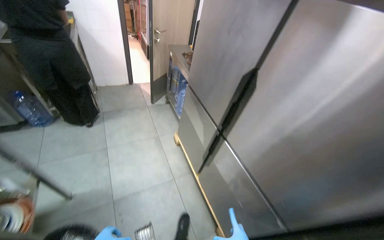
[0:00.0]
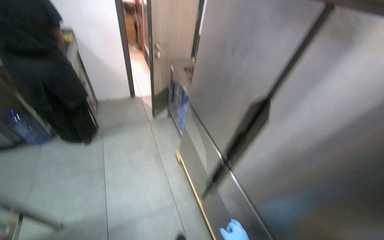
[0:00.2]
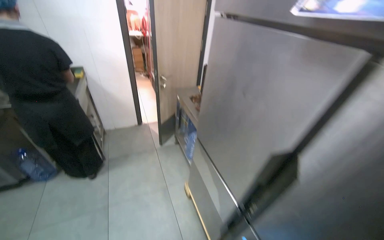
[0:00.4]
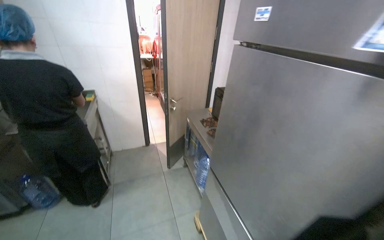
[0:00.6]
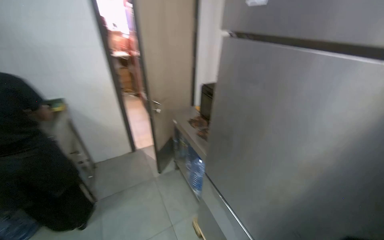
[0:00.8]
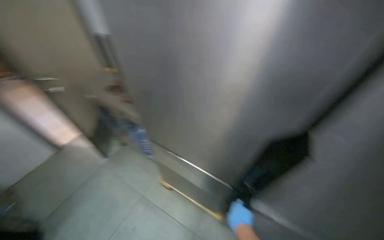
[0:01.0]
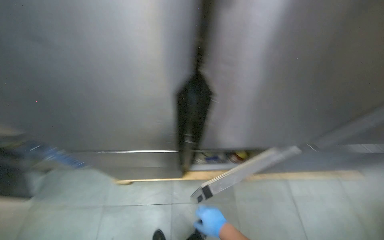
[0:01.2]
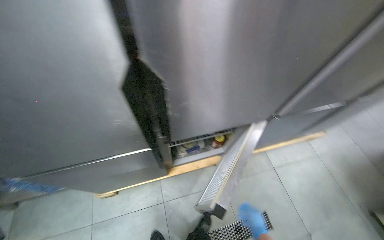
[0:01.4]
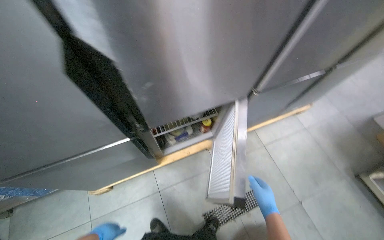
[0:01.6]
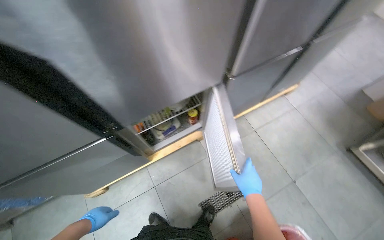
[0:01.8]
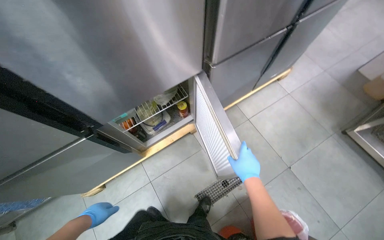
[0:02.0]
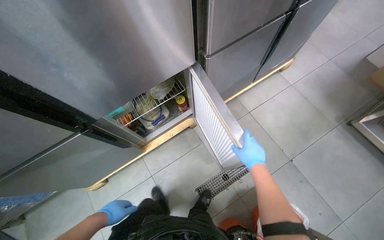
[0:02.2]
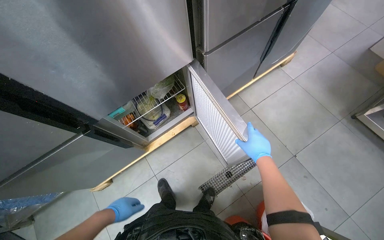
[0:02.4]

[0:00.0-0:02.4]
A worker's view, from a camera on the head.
Job: cooking food.
The whole recording: Stirring onions and garlic in pan. The worker stirs chopped onions and garlic in a pan on the stove.
0:00.0 to 0:01.2: The camera is carried about 60 cm. The wearer looks approximately 65 degrees further to the right. The view tips downward by approximately 15 degrees.
0:01.2 to 0:02.4: The wearer moves about 40 cm. The camera pitches downward, by some 15 degrees. The scene turns some 30 degrees counterclockwise in the picture.

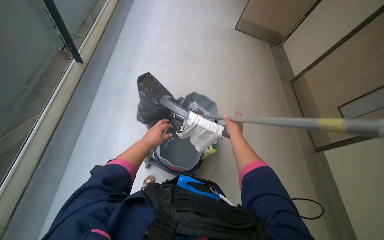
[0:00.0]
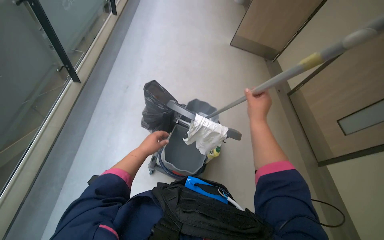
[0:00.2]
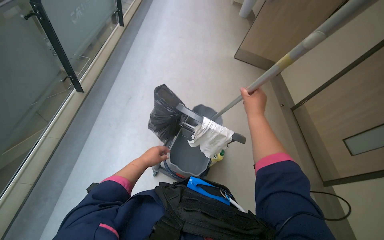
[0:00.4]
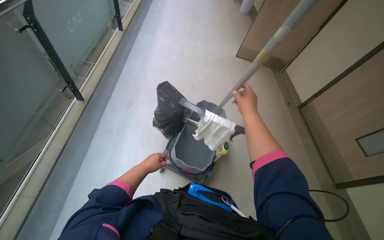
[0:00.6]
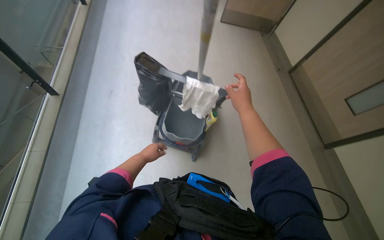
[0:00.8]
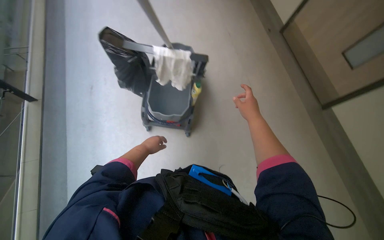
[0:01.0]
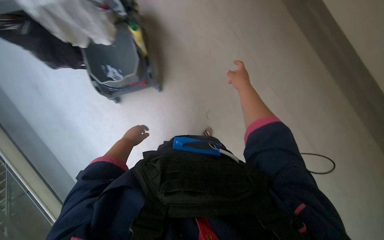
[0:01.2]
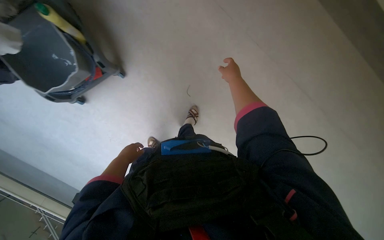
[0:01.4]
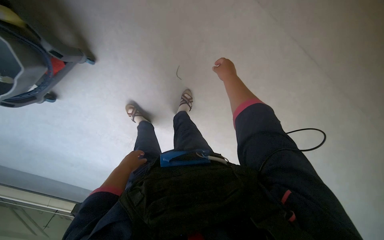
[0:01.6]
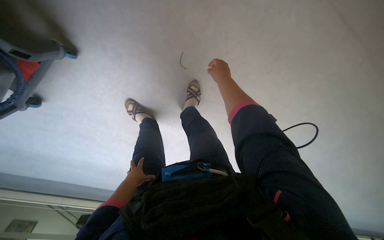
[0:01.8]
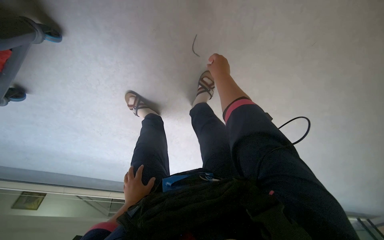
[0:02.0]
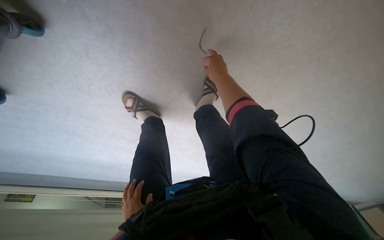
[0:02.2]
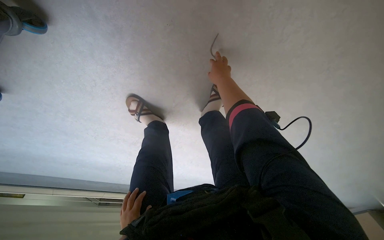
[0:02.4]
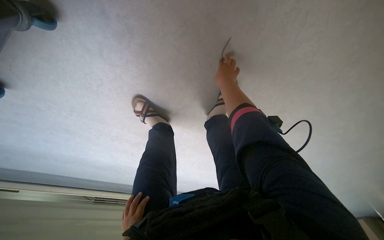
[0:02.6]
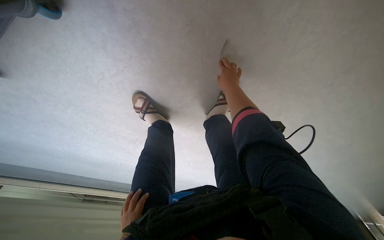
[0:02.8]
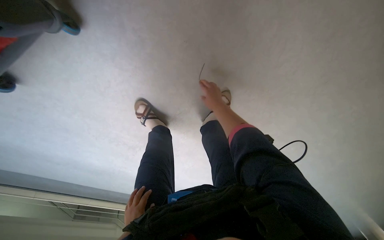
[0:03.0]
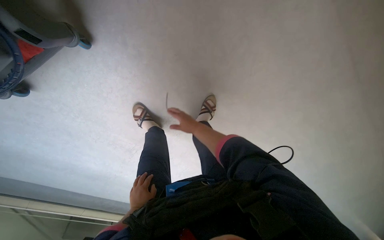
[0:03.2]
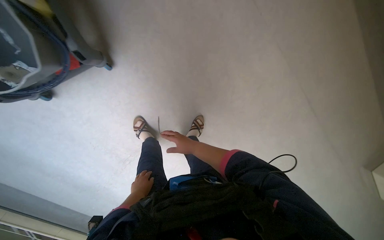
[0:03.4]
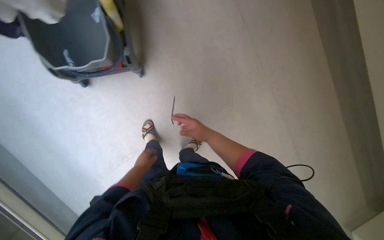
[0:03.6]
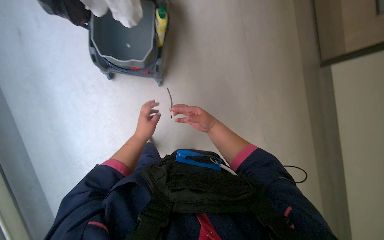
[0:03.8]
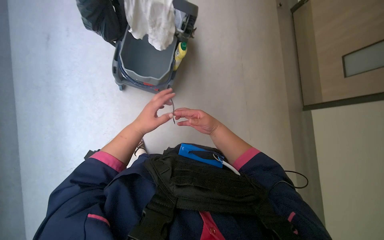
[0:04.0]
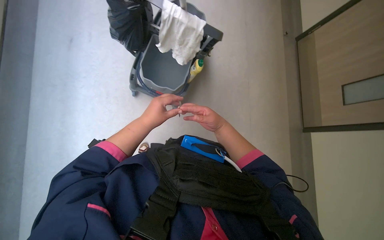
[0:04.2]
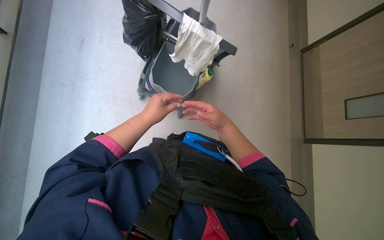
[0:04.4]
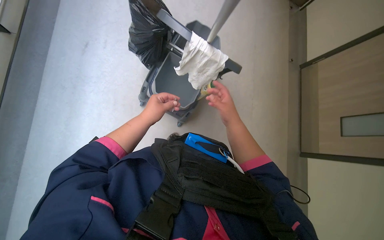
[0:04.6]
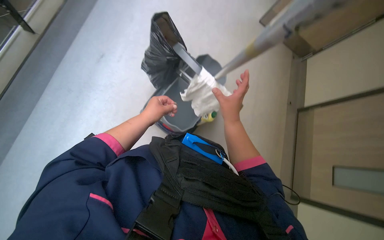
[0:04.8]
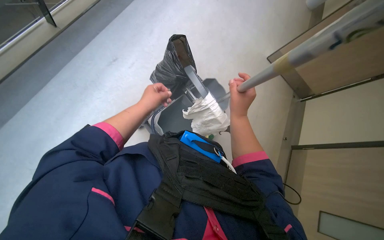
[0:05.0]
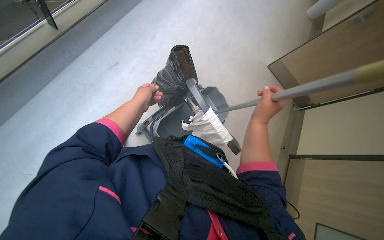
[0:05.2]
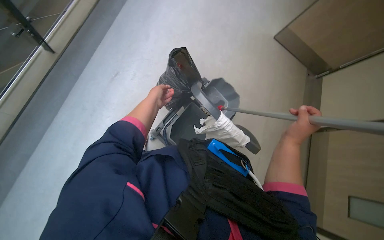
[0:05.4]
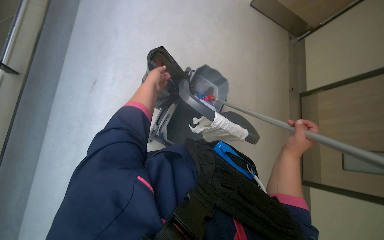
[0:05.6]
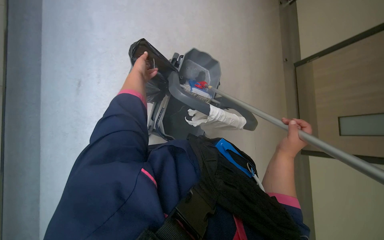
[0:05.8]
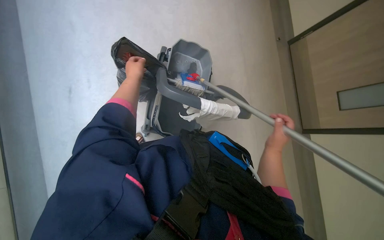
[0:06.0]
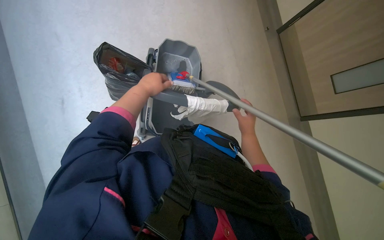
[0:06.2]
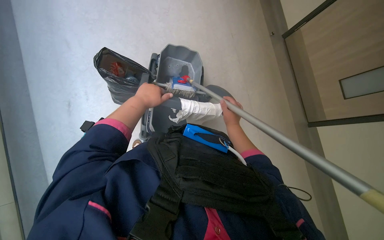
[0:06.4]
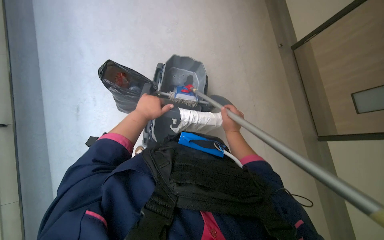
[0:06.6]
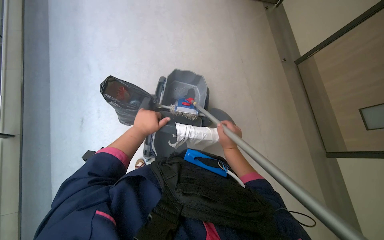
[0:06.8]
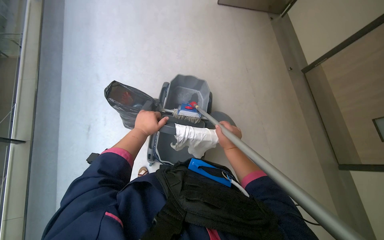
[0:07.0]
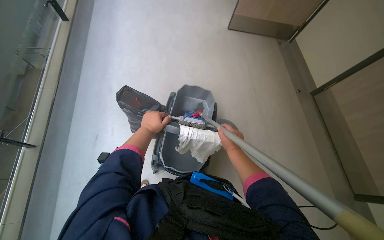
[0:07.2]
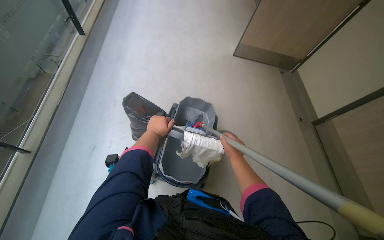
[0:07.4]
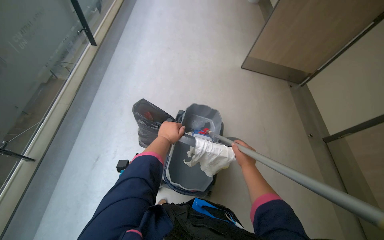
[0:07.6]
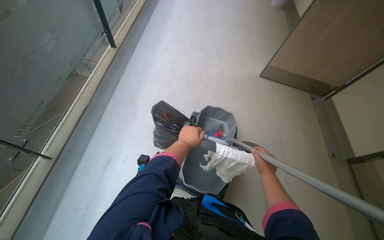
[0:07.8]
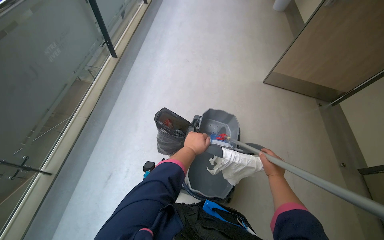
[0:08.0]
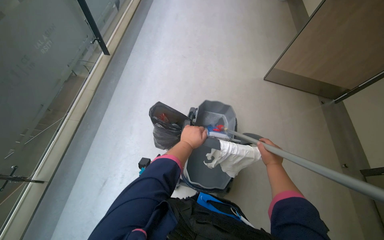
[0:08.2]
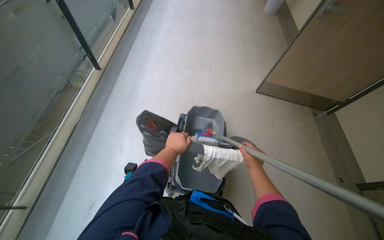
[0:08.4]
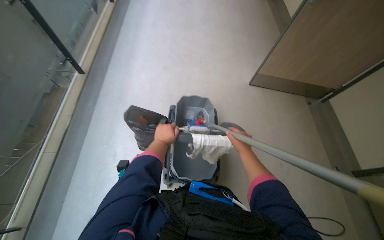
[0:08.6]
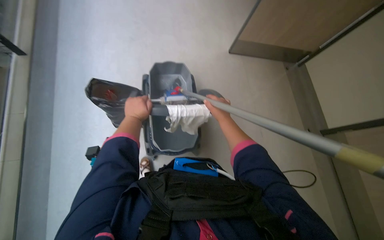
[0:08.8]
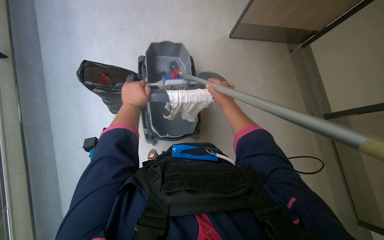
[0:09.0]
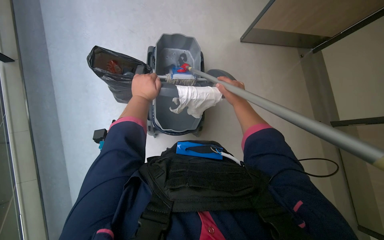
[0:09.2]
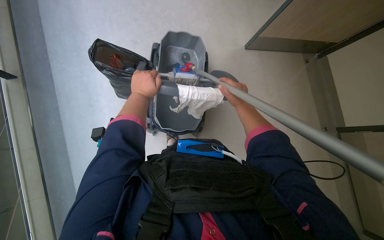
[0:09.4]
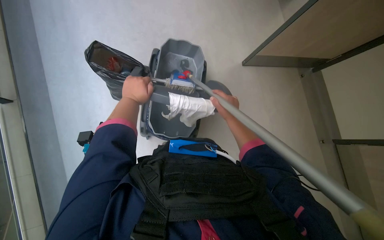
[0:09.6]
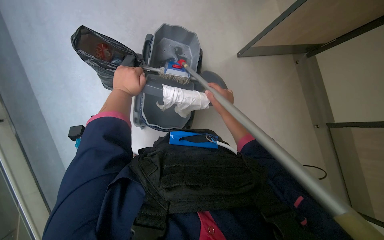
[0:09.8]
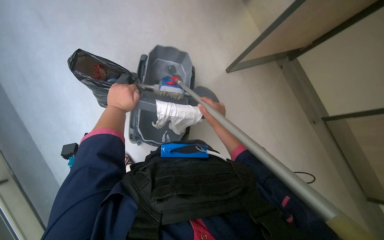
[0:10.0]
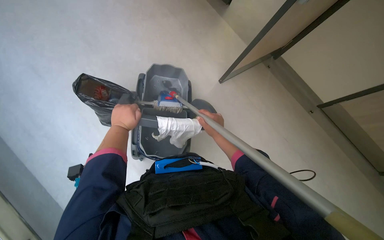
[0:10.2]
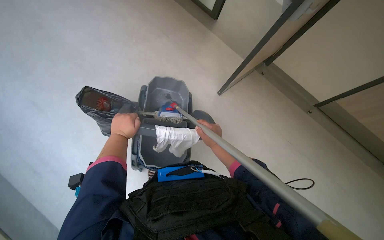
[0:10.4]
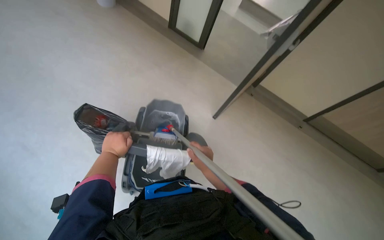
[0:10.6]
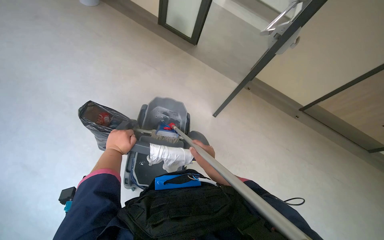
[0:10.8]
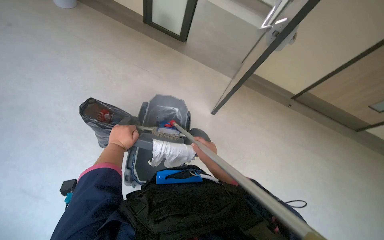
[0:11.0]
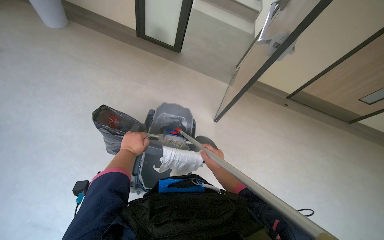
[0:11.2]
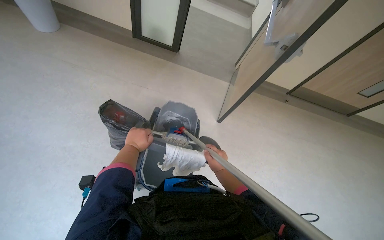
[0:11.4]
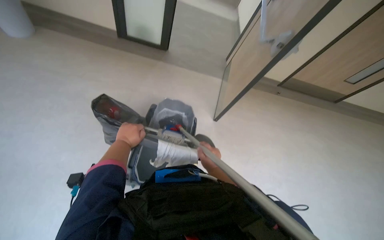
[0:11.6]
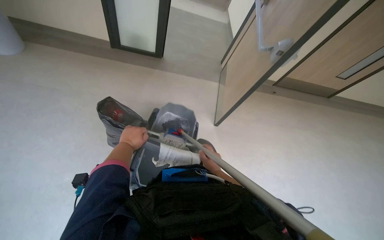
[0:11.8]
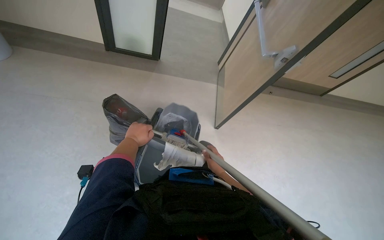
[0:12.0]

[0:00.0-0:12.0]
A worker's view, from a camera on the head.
Job: managing trash.
The whole recording: Disposing of trash and recycling. The worker picks up trash from the floor, empties small bins, and sorts items into the recycling cart.
0:00.0 to 0:01.6: The left hand shifts roughly 25 cm farther from the camera and down the picture. Meanwhile the right hand goes roughly 10 cm up the picture.
0:01.6 to 0:03.0: The camera travels about 50 cm. The view tilts about 20 degrees downward.
0:03.0 to 0:04.4: The camera is carried roughly 70 cm. The view tilts about 50 degrees upward. The scene rotates clockwise by approximately 40 degrees.
0:06.0 to 0:07.6: The view tilts roughly 30 degrees upward. The right hand goes some 15 cm farther from the camera. The left hand goes some 10 cm to the right.
0:09.0 to 0:10.4: The wearer looks about 15 degrees further upward.

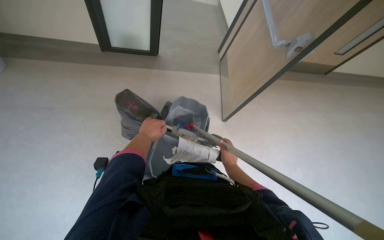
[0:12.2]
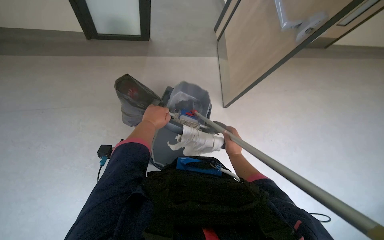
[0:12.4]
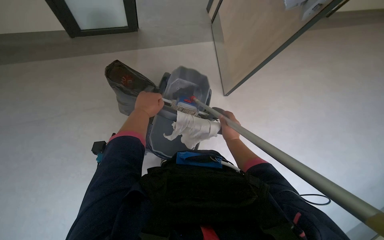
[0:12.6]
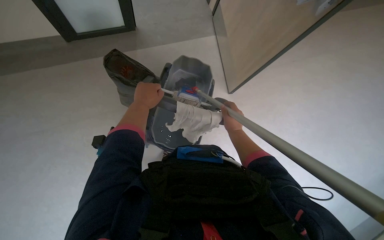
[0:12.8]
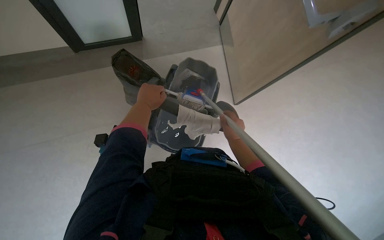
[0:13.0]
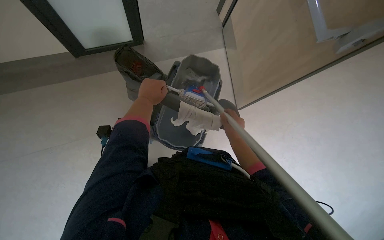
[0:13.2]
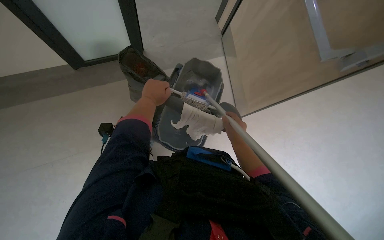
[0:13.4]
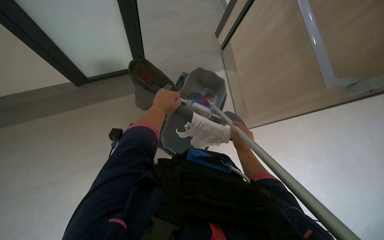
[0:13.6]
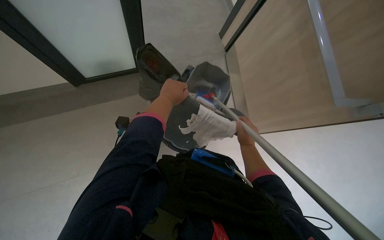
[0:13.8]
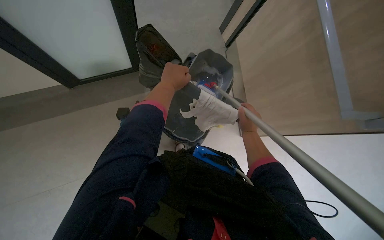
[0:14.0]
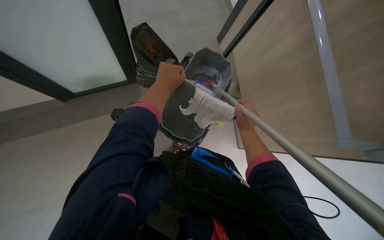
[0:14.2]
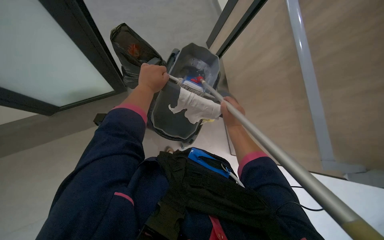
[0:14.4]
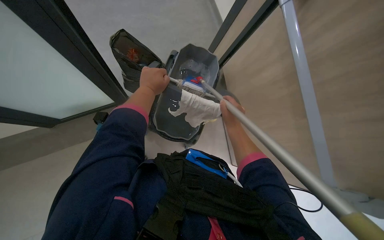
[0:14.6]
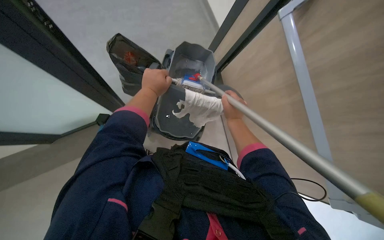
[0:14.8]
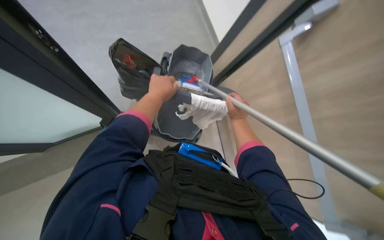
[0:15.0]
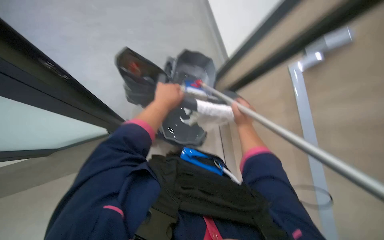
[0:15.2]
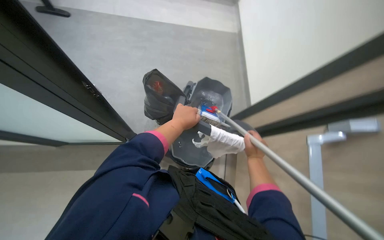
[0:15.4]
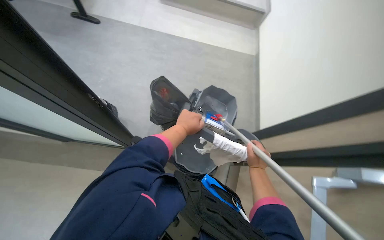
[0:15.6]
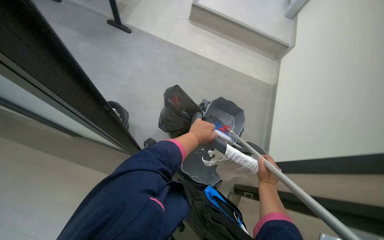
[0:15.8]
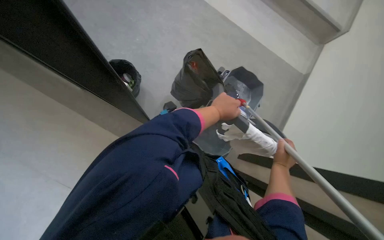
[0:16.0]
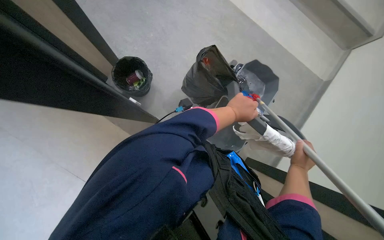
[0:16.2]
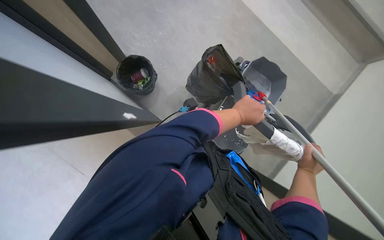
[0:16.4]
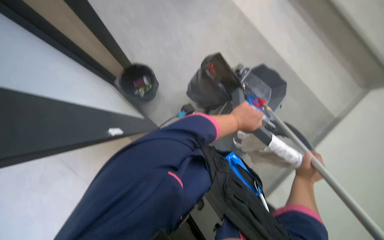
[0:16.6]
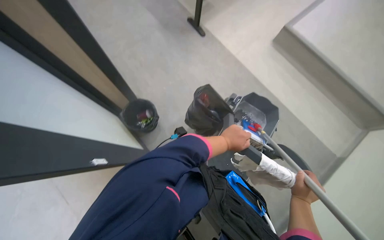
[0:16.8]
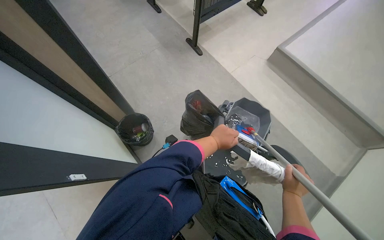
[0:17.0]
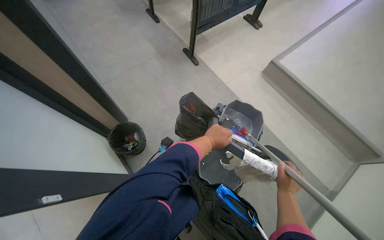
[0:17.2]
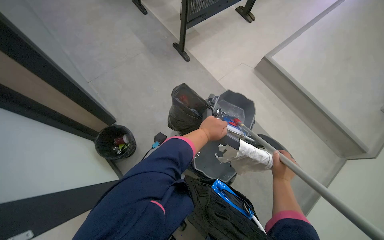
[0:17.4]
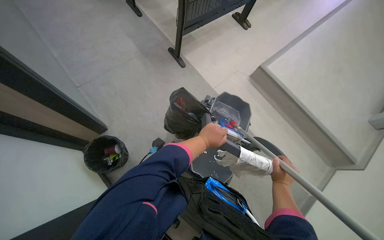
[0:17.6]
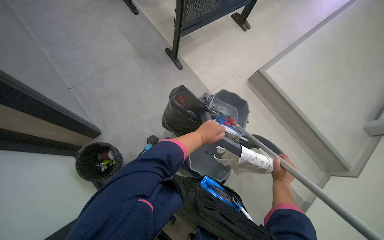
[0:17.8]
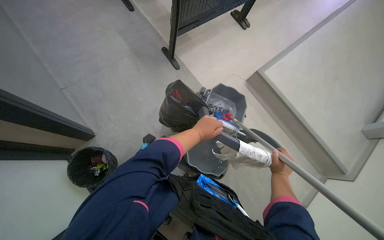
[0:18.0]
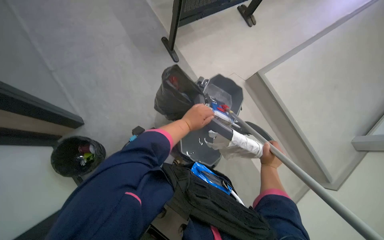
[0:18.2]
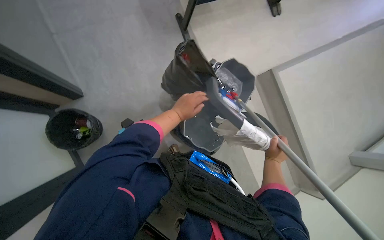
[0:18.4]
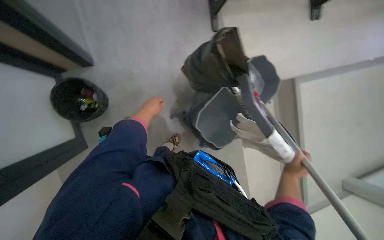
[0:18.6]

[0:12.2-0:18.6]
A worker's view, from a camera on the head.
Job: managing trash.
The whole recording: Disposing of trash and recycling. The worker picks up trash from the floor, empties small bins, and sorts items into the recycling cart.
0:15.4 to 0:17.0: The head rotates about 15 degrees to the left.